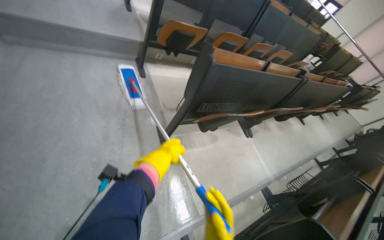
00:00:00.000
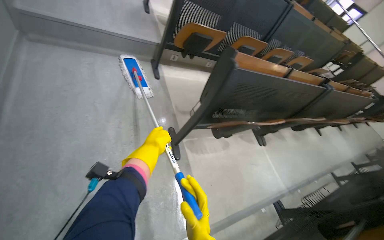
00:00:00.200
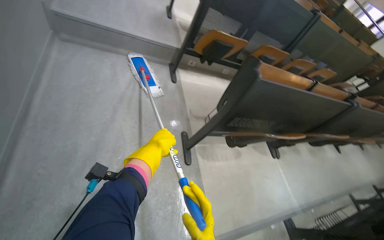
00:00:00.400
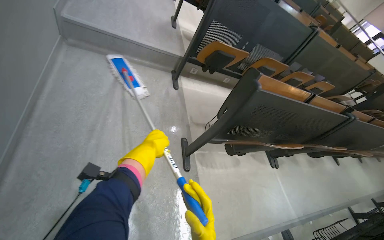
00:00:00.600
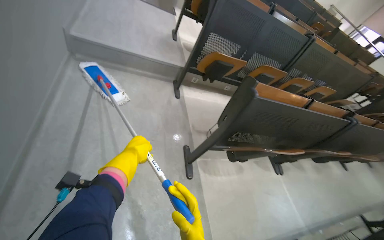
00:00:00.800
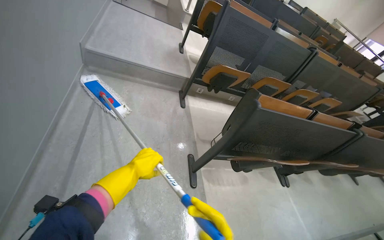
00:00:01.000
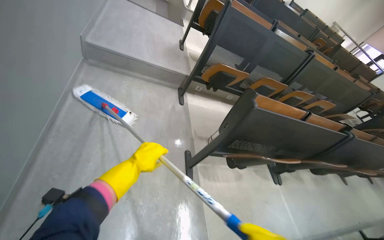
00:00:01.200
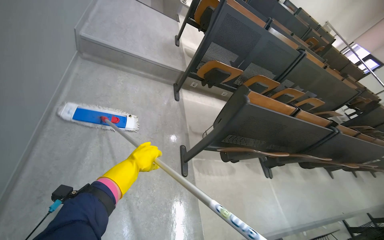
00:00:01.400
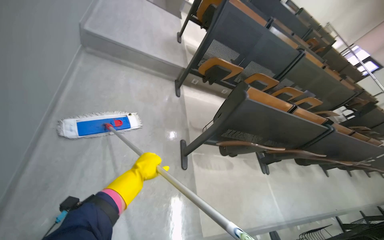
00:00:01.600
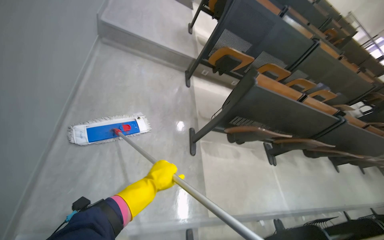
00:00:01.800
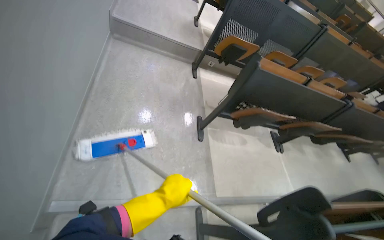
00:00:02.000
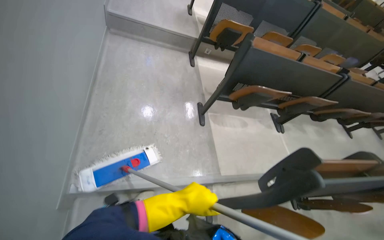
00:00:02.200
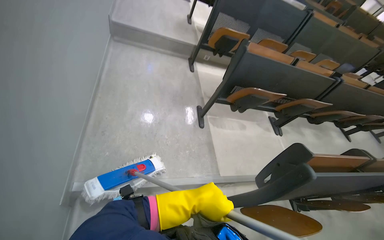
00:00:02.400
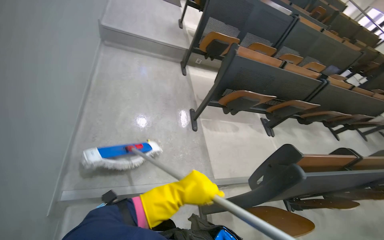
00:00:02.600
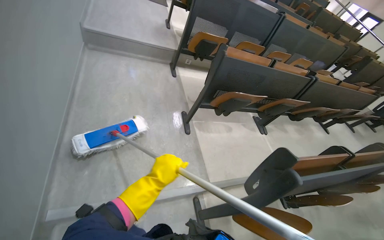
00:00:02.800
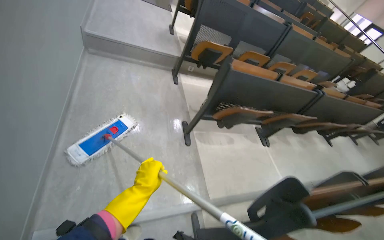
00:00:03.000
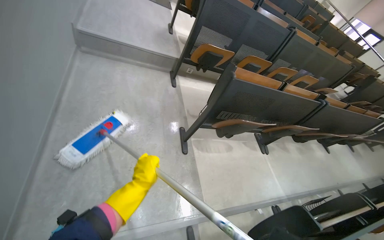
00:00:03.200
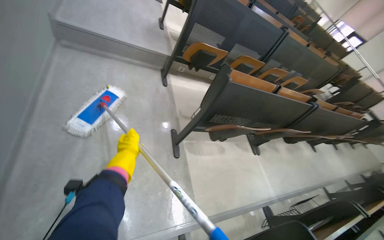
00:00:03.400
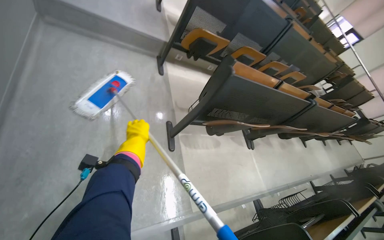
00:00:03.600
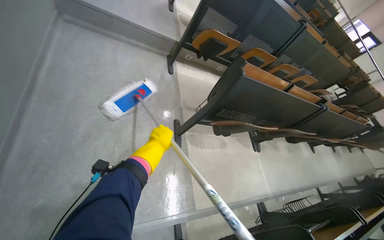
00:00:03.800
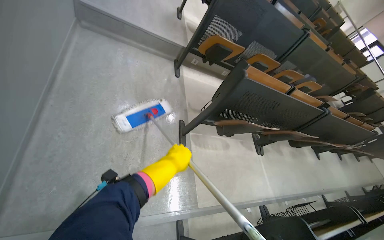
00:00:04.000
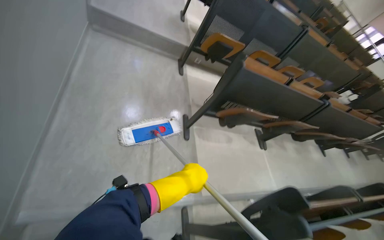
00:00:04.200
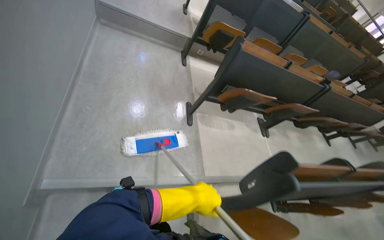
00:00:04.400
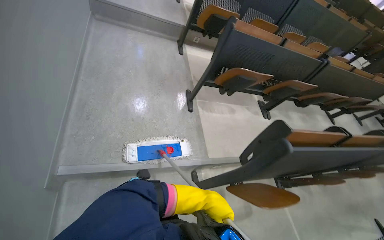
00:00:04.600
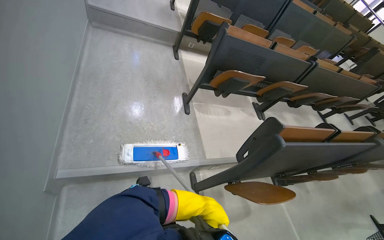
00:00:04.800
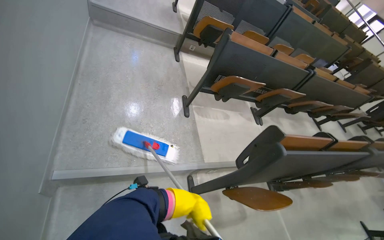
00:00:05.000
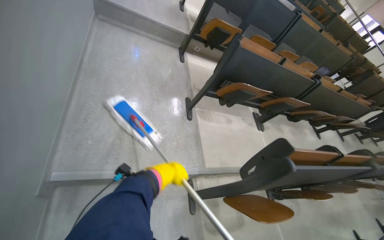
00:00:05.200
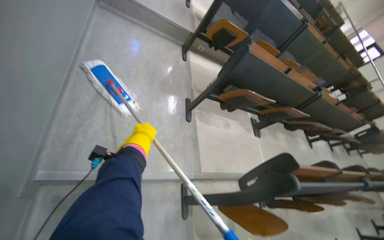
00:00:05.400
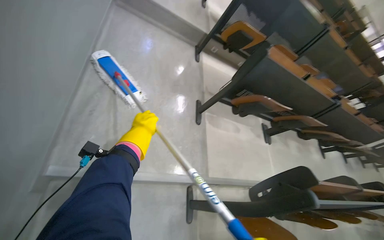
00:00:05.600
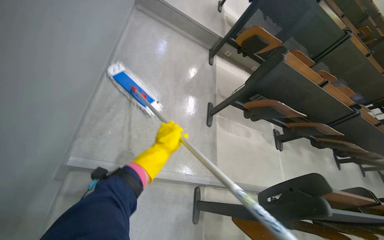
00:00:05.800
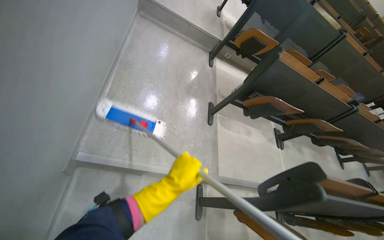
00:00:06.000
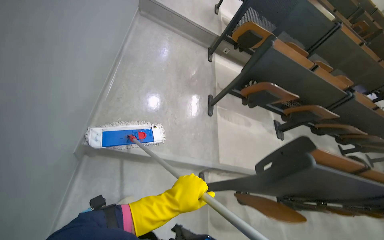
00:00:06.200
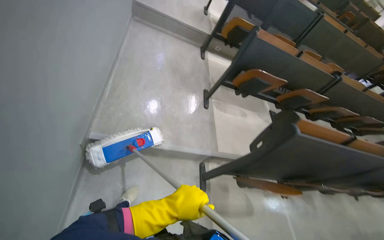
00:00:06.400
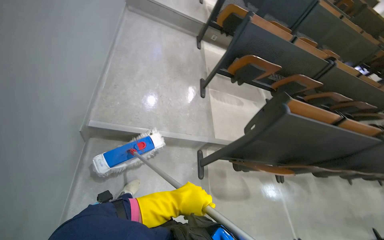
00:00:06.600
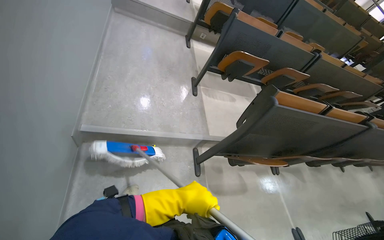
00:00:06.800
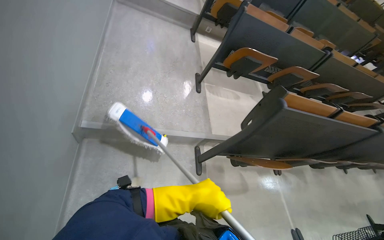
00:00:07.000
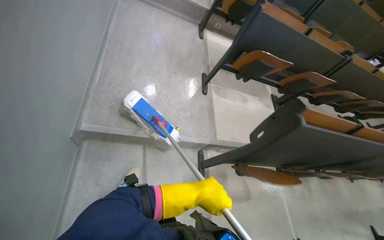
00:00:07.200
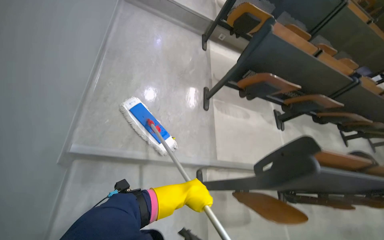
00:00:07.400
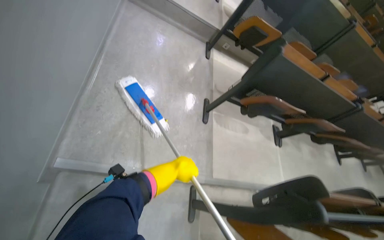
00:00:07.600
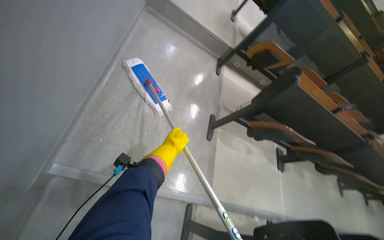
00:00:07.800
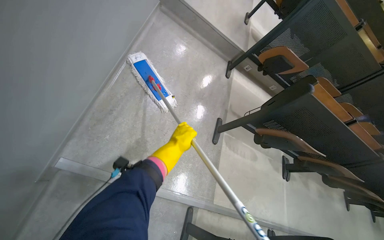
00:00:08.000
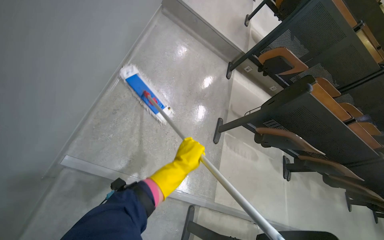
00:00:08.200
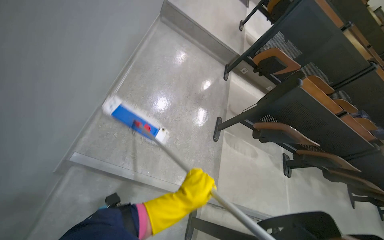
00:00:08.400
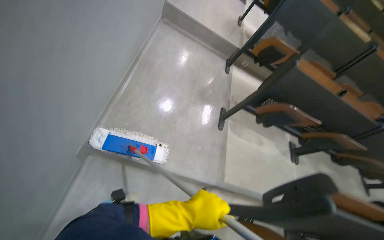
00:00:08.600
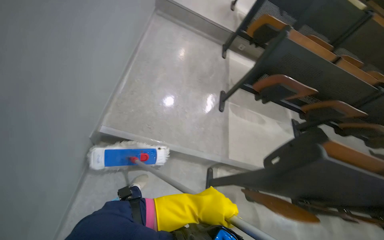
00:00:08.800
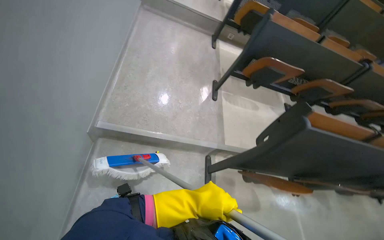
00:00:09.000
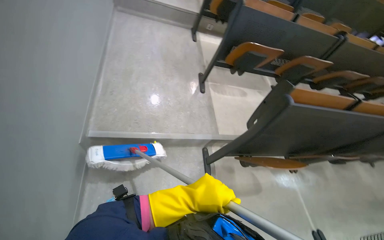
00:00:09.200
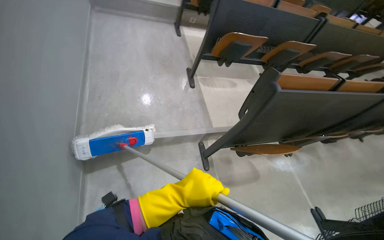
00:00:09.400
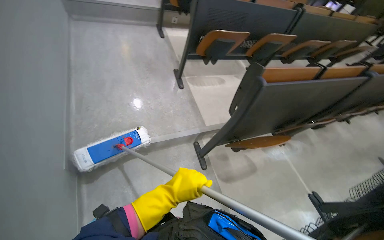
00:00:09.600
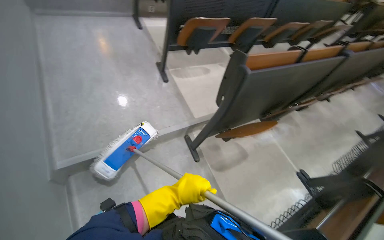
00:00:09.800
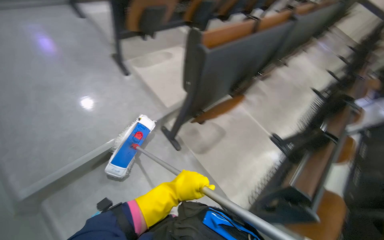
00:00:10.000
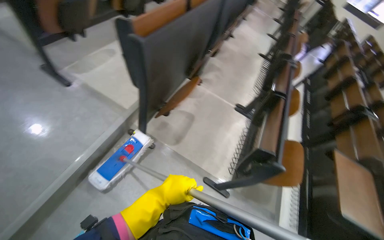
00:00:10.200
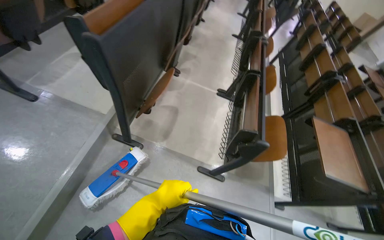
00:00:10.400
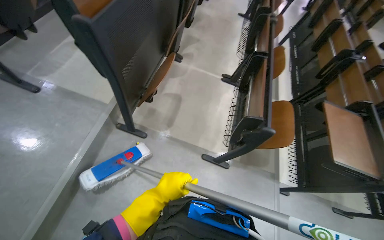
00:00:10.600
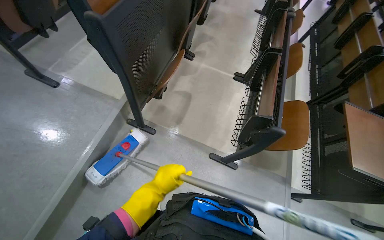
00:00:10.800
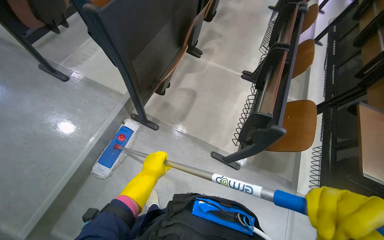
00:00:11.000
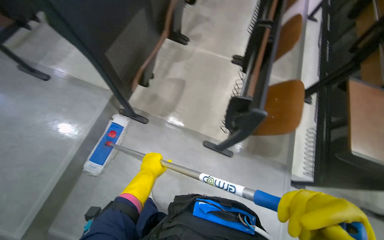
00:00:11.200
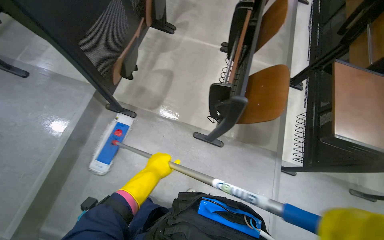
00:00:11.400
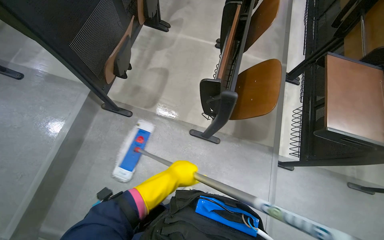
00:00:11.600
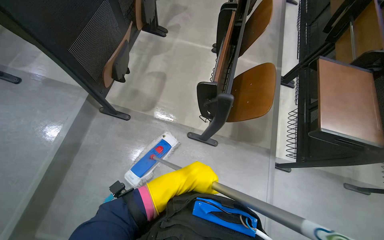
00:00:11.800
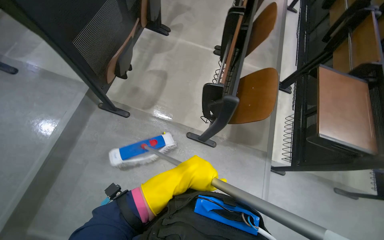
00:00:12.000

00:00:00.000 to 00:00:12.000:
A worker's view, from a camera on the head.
Job: mopping floor.
The whole recording: Cleaning lecture hall. The worker cleans the lecture hall by mopping the floor and walls, and wiping desks.
00:00:00.000 to 00:00:01.600: The left hand shifts approximately 25 cm to the left and nearer to the camera.
00:00:01.600 to 00:00:03.000: The left hand moves approximately 10 cm to the right and comes back.
00:00:03.000 to 00:00:04.400: The left hand is displaced to the right by approximately 15 cm.
00:00:04.400 to 00:00:06.000: The left hand swings up and down the picture, roughly 25 cm each way, with 2 reversals.
00:00:06.000 to 00:00:07.600: The left hand goes some 20 cm farther from the camera.
00:00:07.600 to 00:00:09.000: The left hand is displaced down the picture and nearer to the camera by approximately 50 cm.
00:00:09.000 to 00:00:10.400: The head turns to the right by roughly 75 degrees. The wearer looks approximately 20 degrees further downward.
00:00:10.400 to 00:00:12.000: The left hand shifts roughly 35 cm to the right.

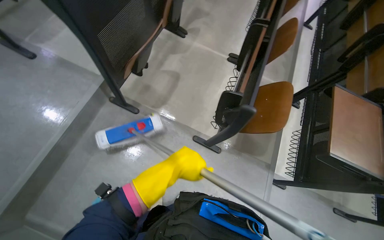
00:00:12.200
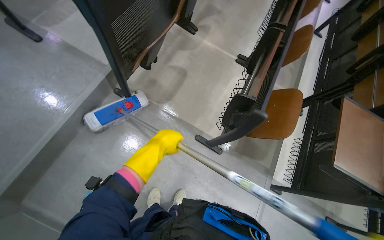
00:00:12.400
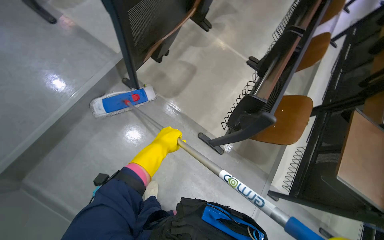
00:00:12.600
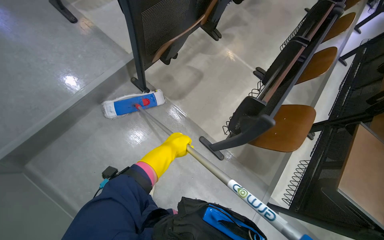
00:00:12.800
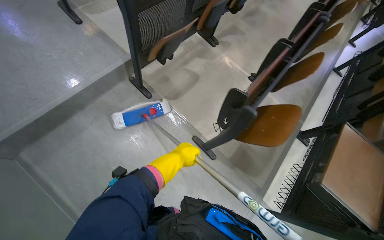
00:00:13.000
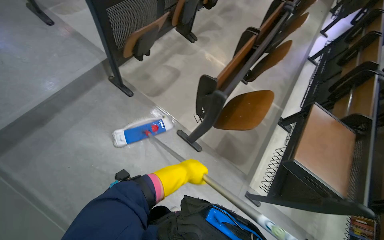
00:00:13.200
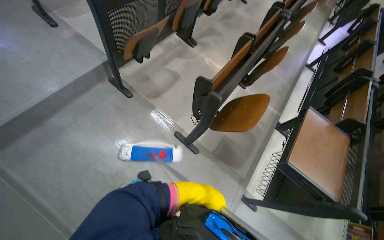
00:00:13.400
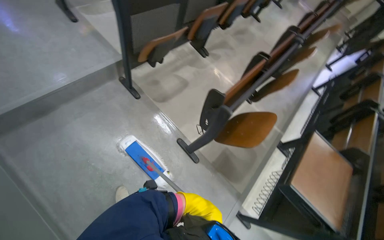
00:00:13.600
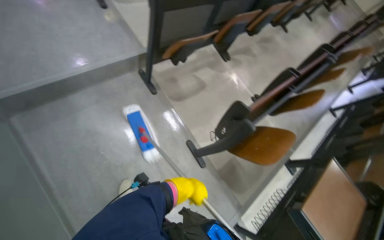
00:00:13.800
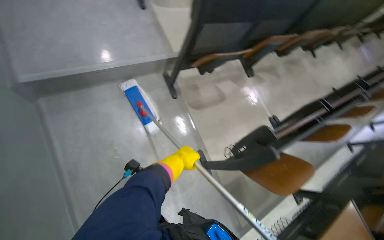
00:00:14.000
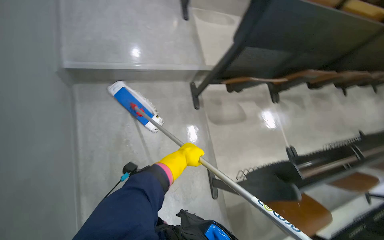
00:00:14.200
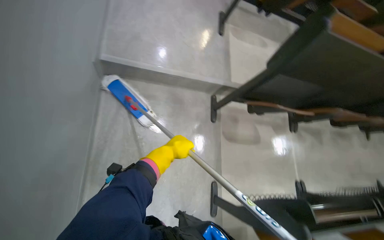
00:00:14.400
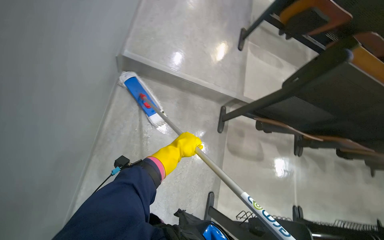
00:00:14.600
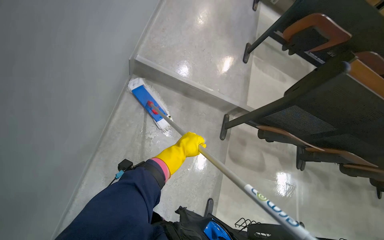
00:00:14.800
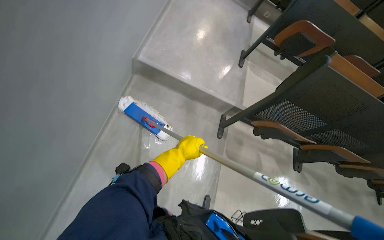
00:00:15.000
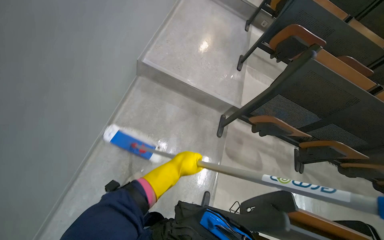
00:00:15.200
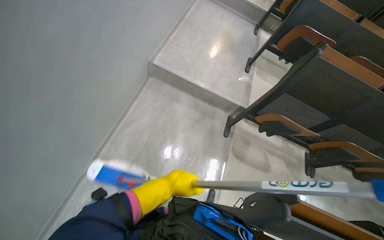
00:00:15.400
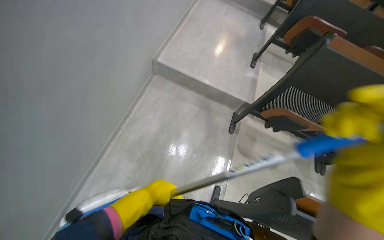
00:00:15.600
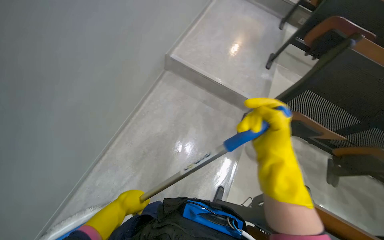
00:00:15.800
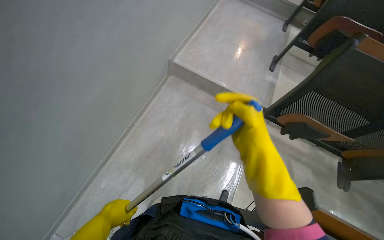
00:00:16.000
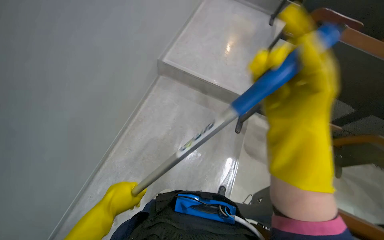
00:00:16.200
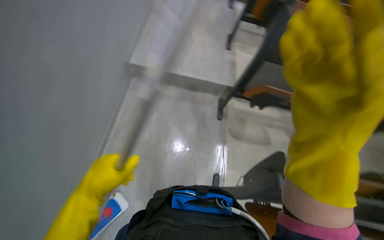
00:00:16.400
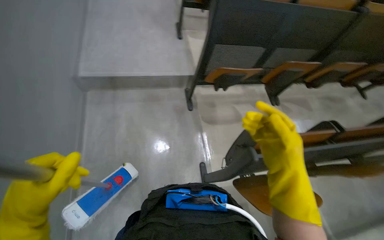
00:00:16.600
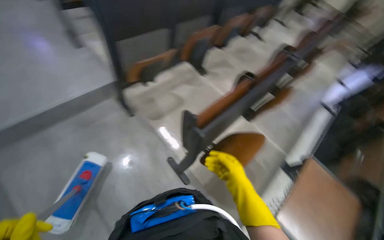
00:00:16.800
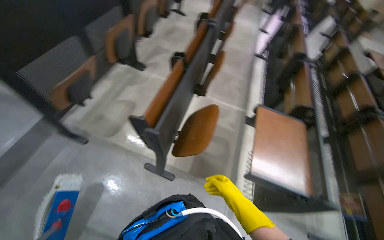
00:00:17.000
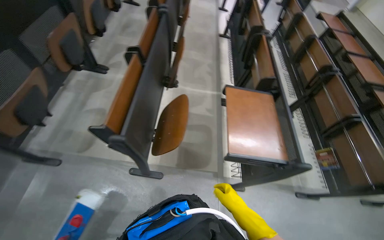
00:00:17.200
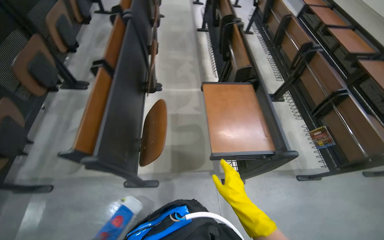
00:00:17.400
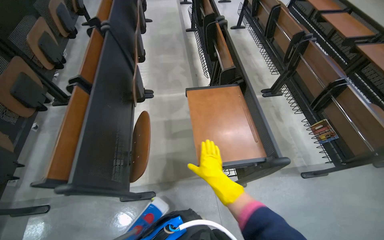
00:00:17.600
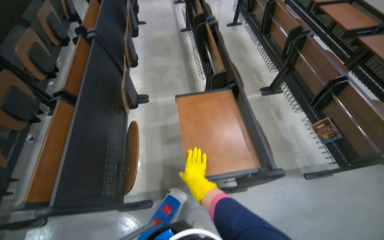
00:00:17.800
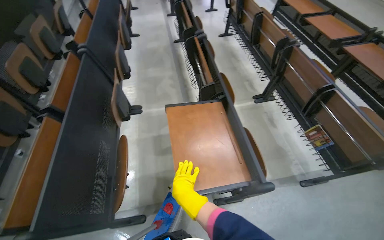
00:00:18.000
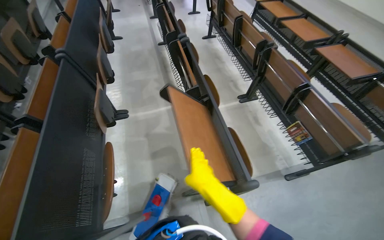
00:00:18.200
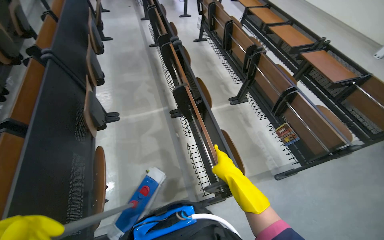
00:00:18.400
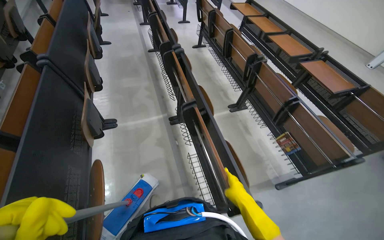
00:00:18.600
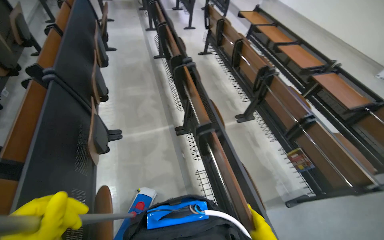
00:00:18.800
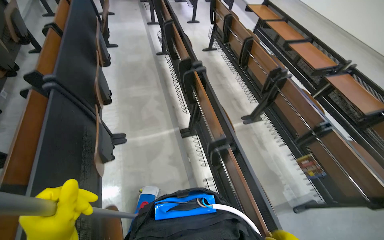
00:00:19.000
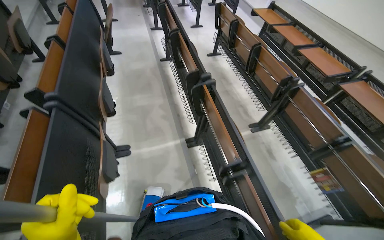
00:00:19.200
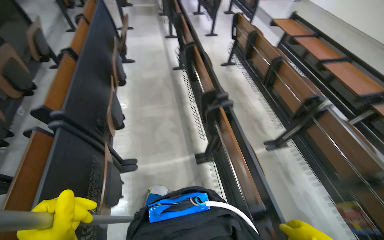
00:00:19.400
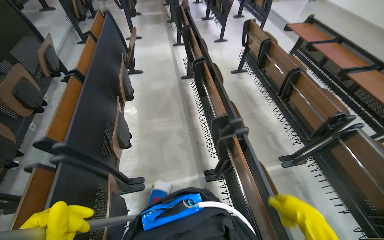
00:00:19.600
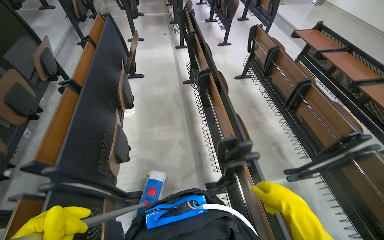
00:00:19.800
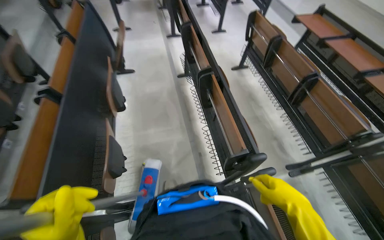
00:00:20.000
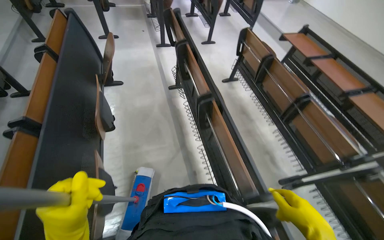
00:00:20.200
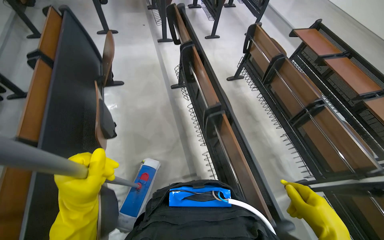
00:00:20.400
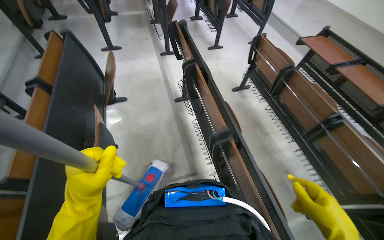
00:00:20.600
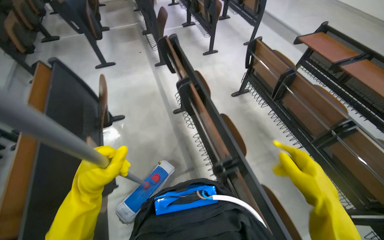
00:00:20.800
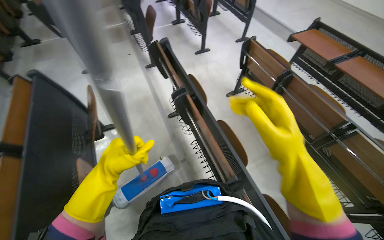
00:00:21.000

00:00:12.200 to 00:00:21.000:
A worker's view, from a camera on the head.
Job: mopping floor.
The whole recording: Cleaning lecture hall. The worker cleans the lecture hall by mopping the floor and walls, and wiping desks.
00:00:12.200 to 00:00:13.600: The left hand shifts about 30 cm down the picture.
00:00:13.600 to 00:00:15.200: The head rotates about 60 degrees to the left. The view tilts approximately 20 degrees upward.
00:00:16.600 to 00:00:18.000: The wearer moves about 60 cm. The head rotates about 90 degrees to the right.
00:00:18.000 to 00:00:19.600: The camera travels about 80 cm.
00:00:19.600 to 00:00:21.000: The camera travels about 1 m.
